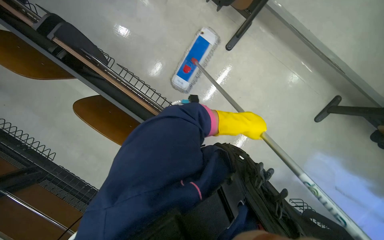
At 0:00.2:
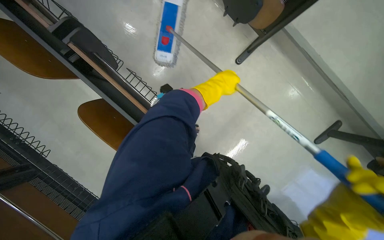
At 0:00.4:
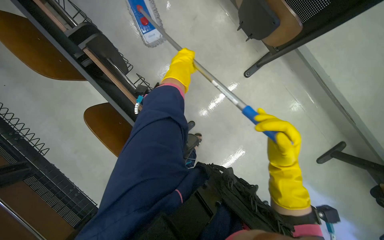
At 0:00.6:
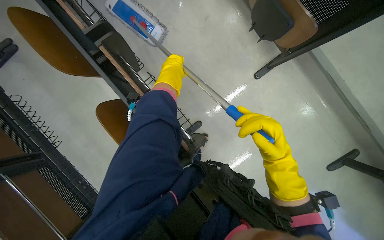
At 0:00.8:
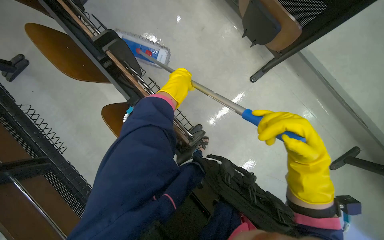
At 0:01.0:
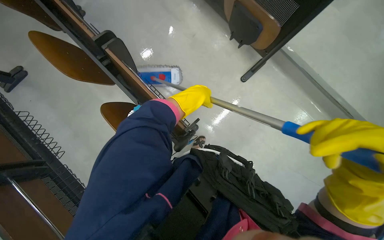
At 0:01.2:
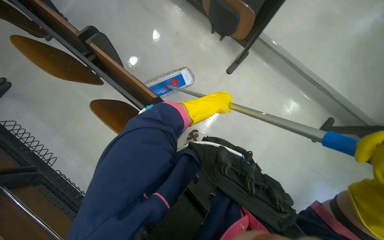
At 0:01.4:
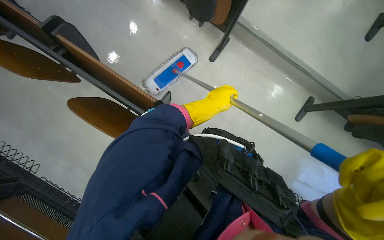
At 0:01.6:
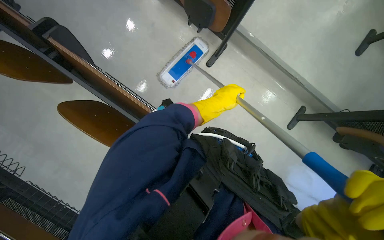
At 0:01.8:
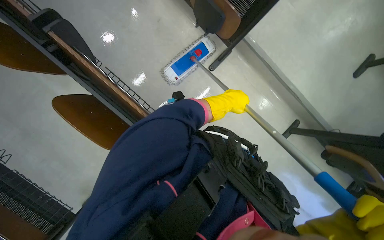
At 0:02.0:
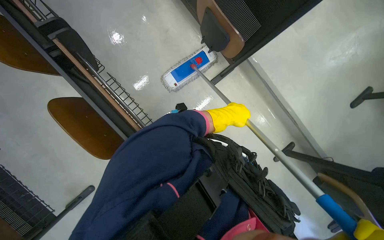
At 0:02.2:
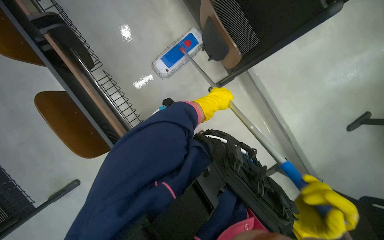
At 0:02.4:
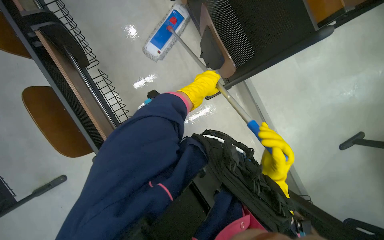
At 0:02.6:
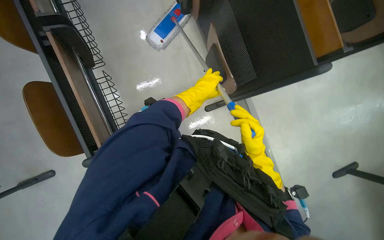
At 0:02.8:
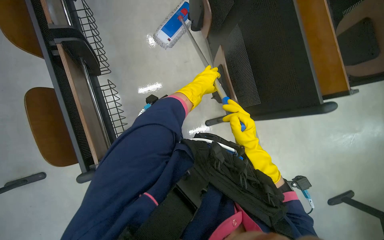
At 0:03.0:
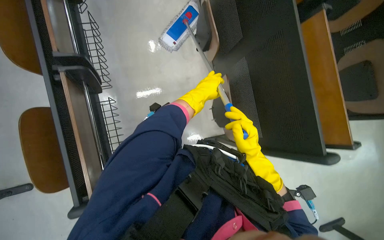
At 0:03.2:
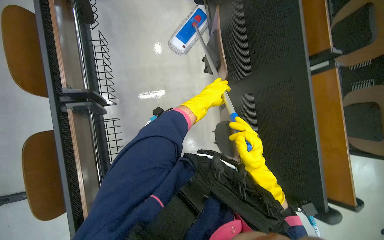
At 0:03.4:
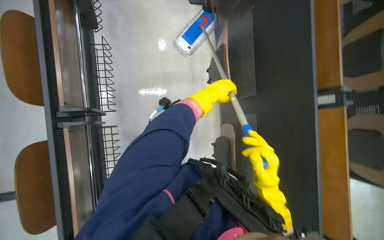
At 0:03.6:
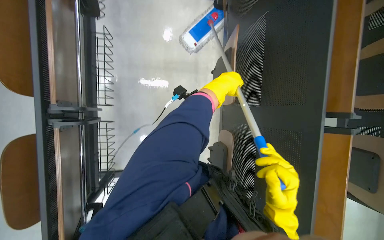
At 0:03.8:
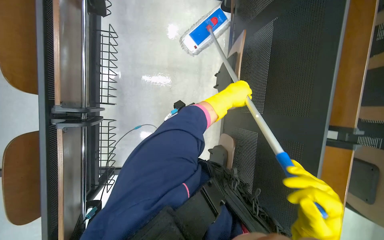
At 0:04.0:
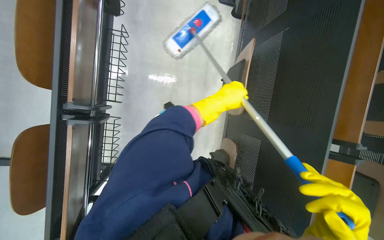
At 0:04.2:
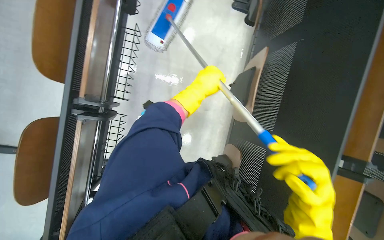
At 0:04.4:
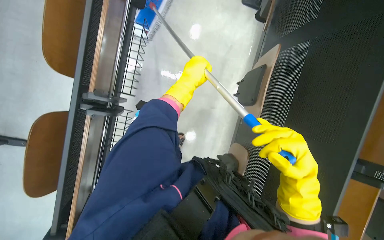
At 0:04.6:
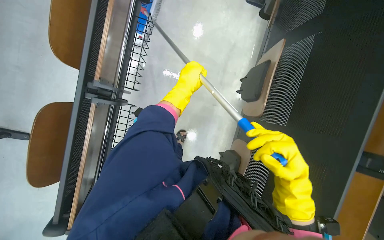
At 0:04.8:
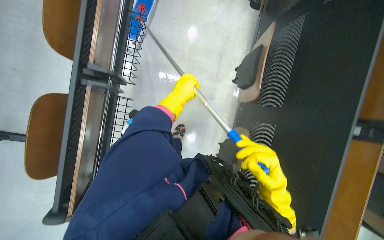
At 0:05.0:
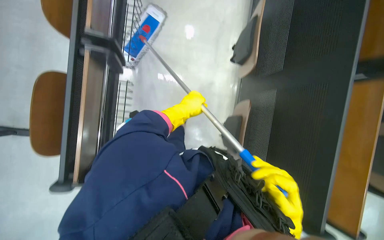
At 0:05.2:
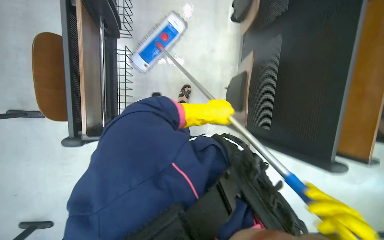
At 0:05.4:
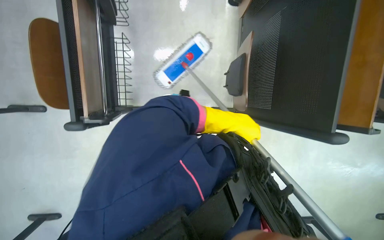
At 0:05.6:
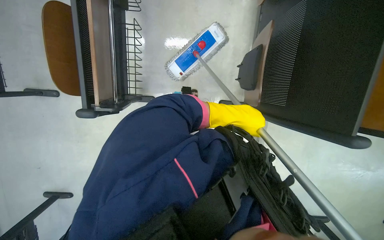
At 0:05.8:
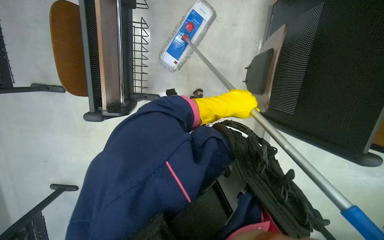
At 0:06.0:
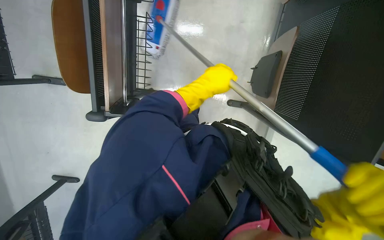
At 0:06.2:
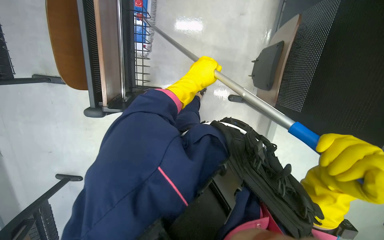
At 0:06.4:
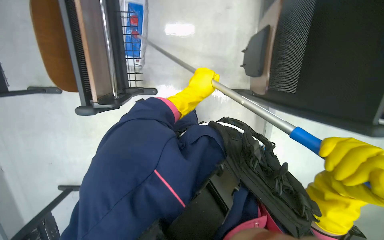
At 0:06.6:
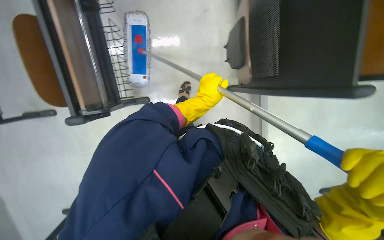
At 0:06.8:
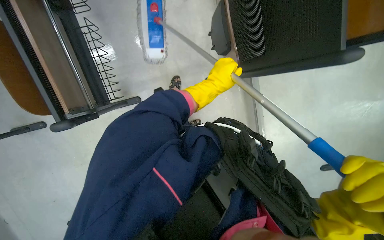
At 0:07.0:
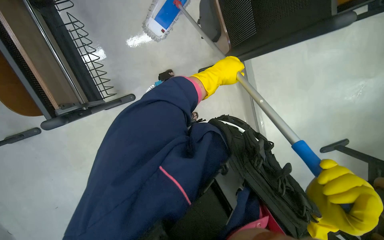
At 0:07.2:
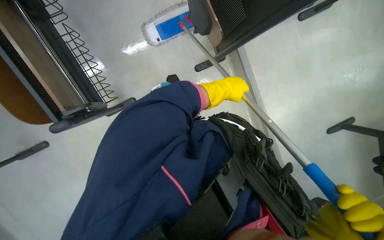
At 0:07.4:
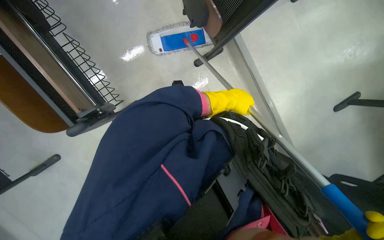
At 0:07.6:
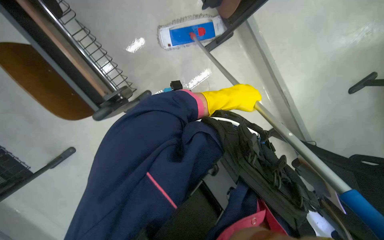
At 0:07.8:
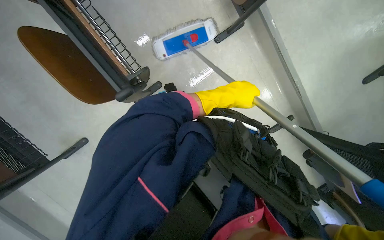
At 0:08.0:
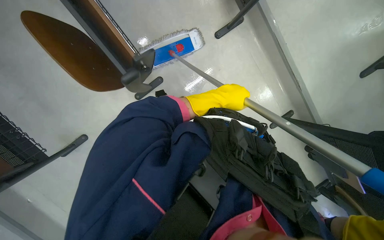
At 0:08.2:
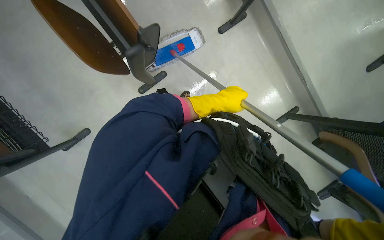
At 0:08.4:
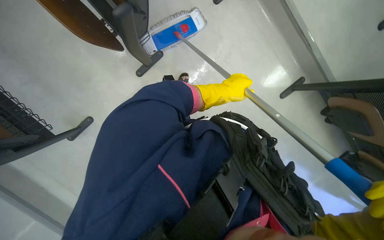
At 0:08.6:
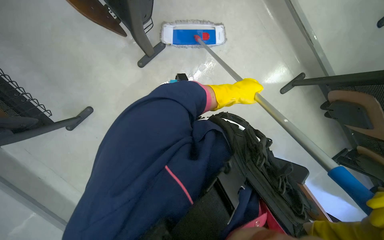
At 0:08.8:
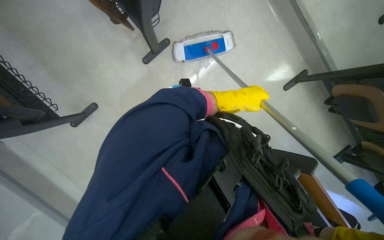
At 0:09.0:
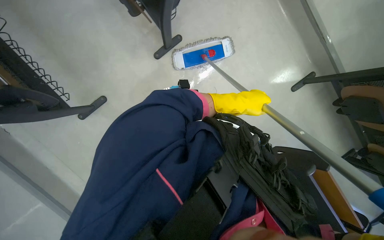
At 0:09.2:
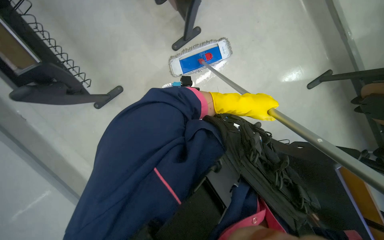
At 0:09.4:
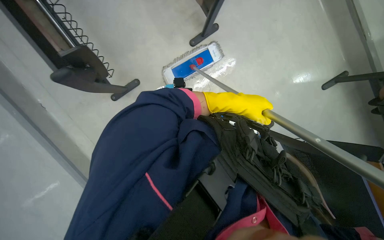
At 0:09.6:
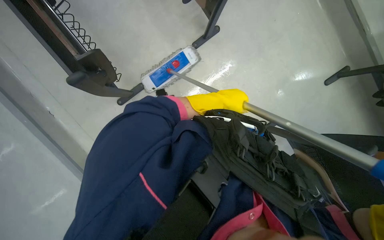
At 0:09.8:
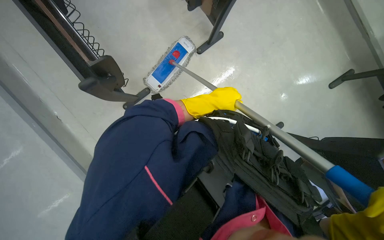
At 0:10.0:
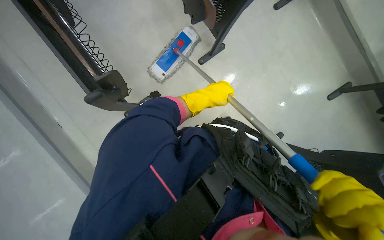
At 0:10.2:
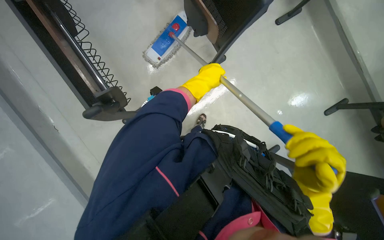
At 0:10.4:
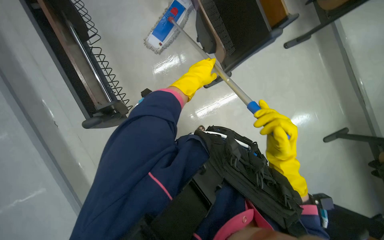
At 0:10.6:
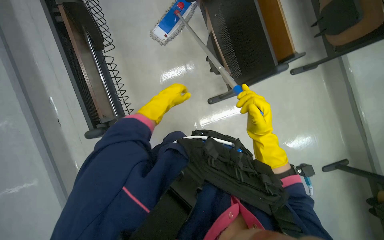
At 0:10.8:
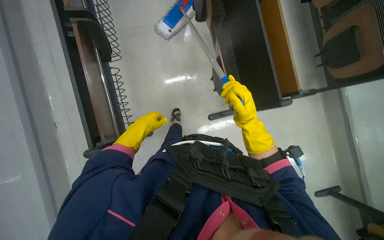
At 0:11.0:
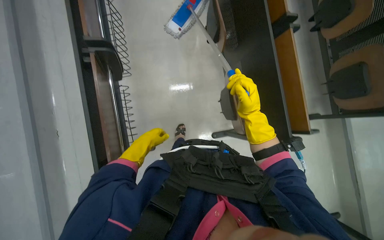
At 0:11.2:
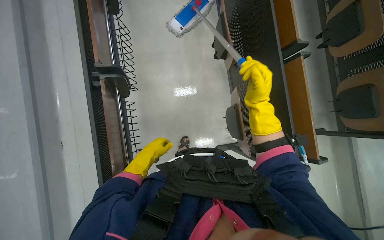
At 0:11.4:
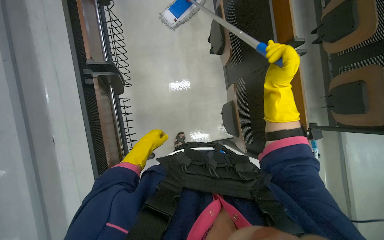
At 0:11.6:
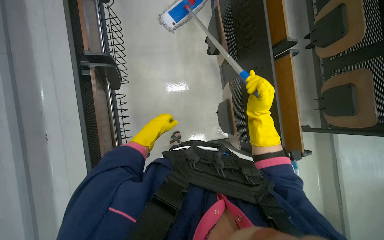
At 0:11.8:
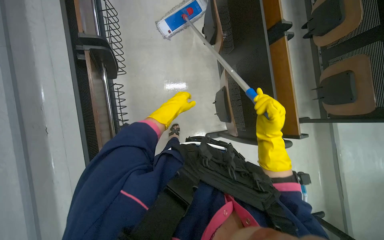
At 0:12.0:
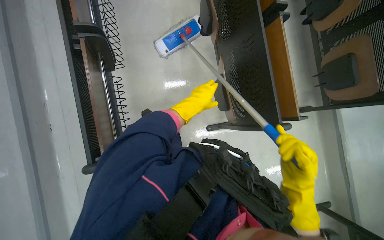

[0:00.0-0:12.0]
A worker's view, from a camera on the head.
Job: mopping floor.
The whole recording: Mopping classroom floor. The worker sprays liquid and mops the classroom floor, moving chairs to clean underneath.
0:00.0 to 0:01.6: The view tips upward by about 10 degrees. The left hand shifts about 10 cm to the left.
0:06.0 to 0:07.6: The scene rotates counterclockwise by about 40 degrees.
0:09.0 to 0:10.4: The left hand is displaced to the left and up the picture by approximately 40 cm.
0:10.4 to 0:12.0: The right hand moves some 70 cm up the picture and comes back.

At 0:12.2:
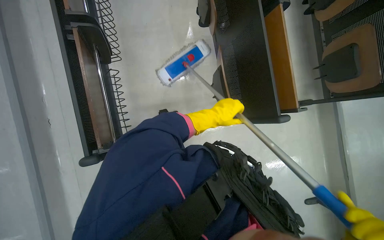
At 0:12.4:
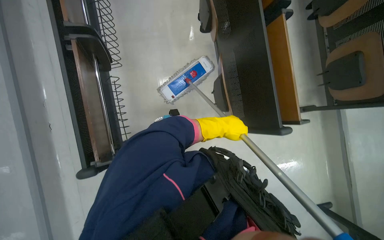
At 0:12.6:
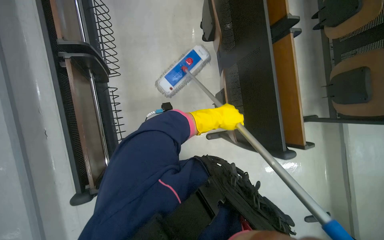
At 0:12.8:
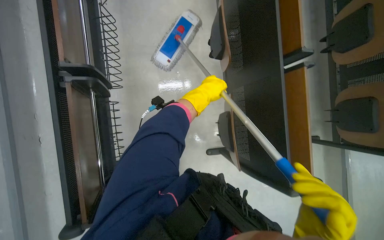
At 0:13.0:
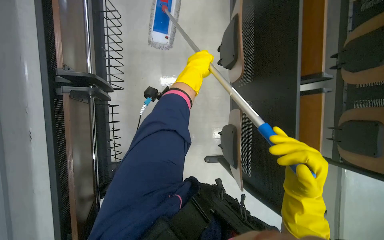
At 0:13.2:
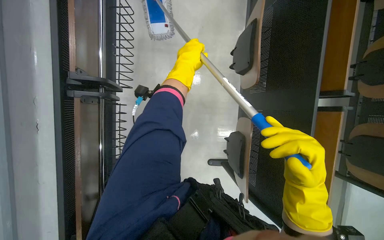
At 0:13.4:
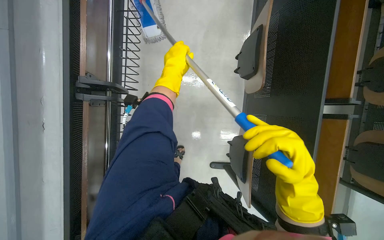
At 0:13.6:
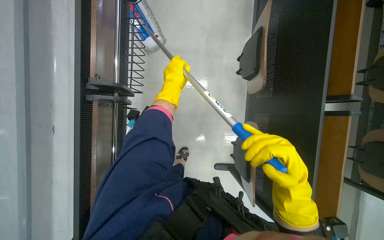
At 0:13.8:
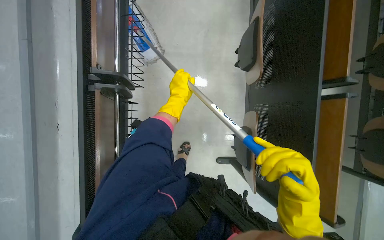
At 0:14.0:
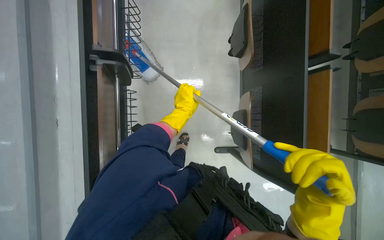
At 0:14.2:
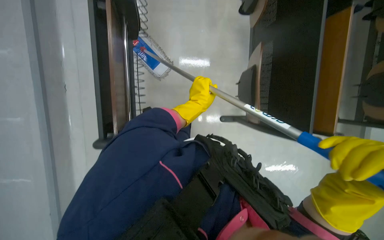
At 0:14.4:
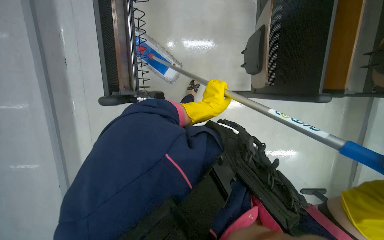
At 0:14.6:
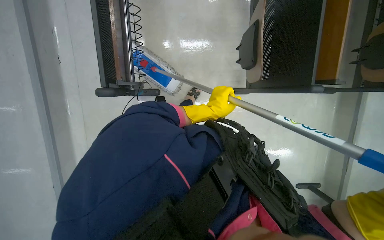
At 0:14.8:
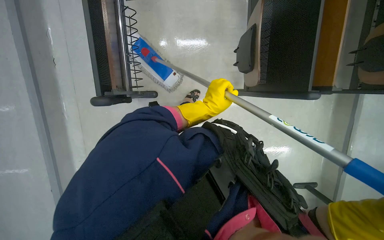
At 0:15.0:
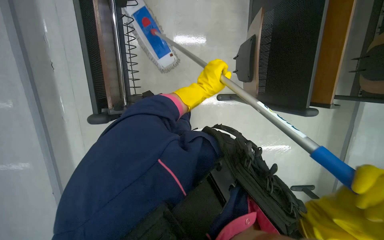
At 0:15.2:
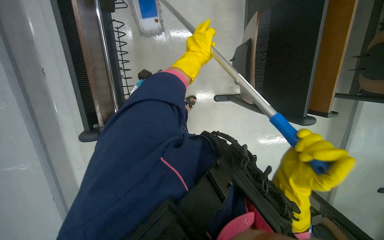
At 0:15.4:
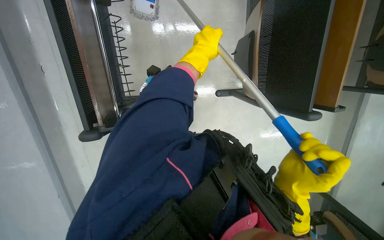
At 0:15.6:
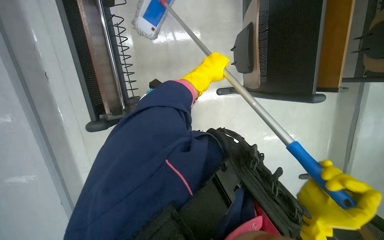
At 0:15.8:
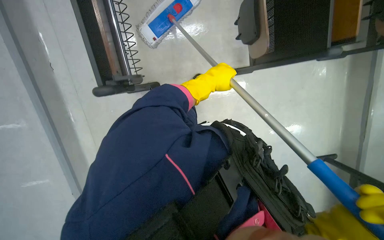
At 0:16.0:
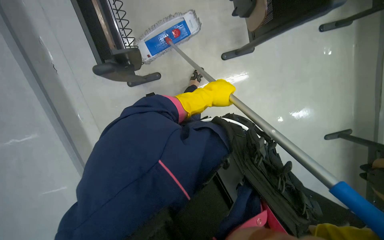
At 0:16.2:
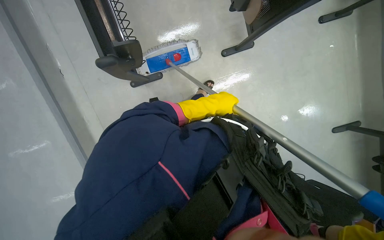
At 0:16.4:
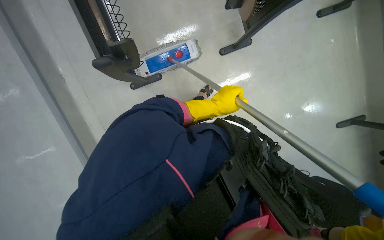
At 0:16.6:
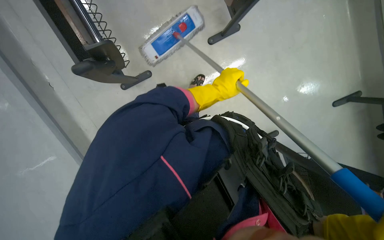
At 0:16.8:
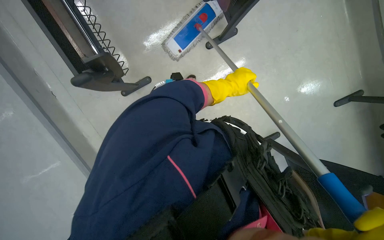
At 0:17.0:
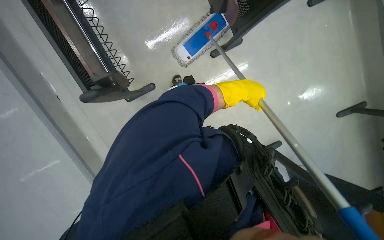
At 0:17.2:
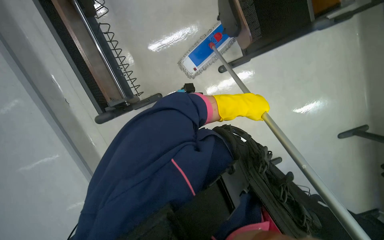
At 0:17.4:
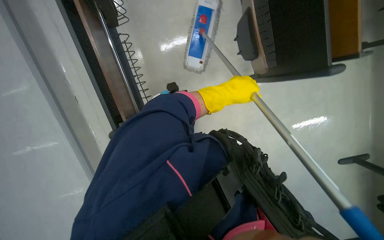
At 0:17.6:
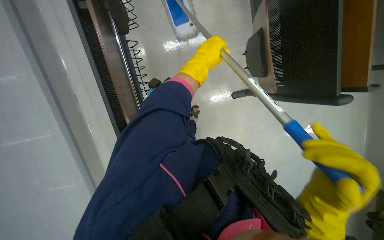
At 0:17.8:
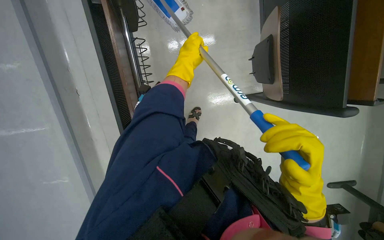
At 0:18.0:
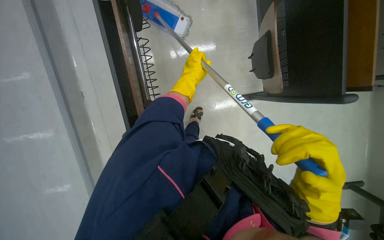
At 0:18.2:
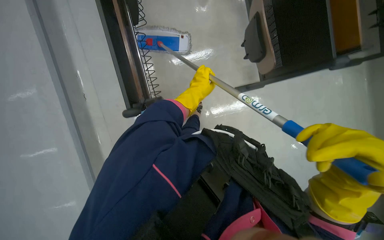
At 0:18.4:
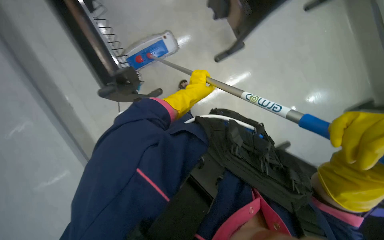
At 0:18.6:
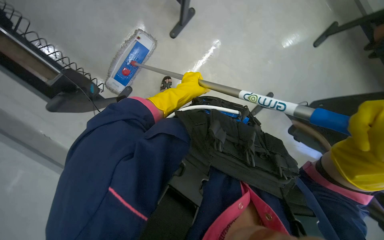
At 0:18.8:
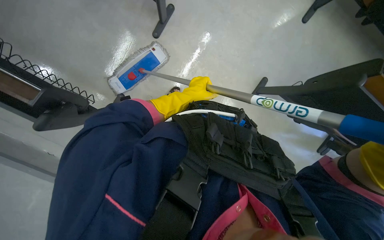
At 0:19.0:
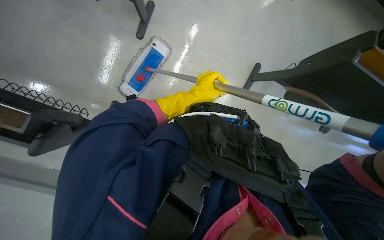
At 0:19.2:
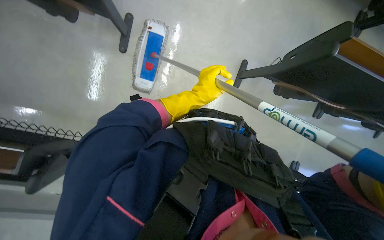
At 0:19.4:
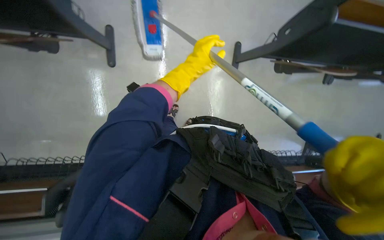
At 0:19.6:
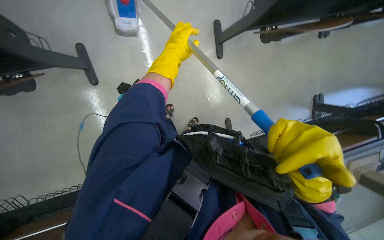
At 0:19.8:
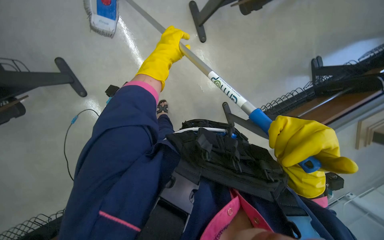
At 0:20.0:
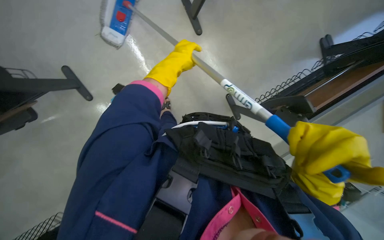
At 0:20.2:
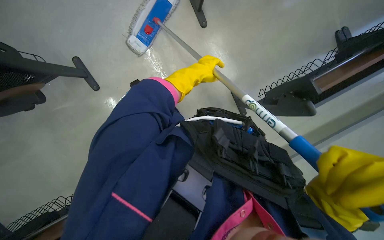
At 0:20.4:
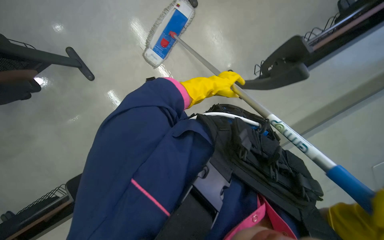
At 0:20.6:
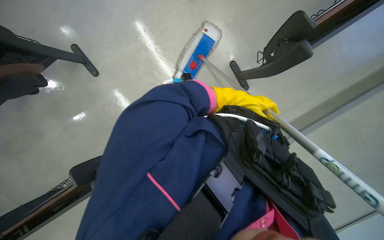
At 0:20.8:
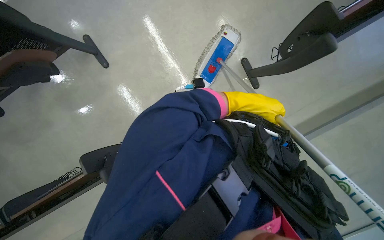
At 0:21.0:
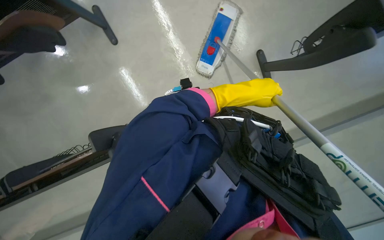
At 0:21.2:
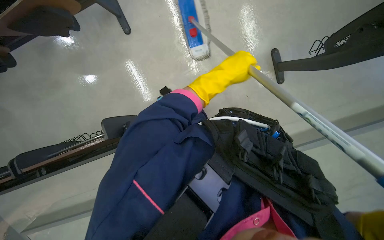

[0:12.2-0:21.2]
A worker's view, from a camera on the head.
Job: mopping floor.
The whole recording: Mopping classroom floor. The worker sprays liquid and mops the classroom floor, moving chairs to clean underneath.
0:12.2 to 0:13.8: The left hand shifts approximately 20 cm to the left, and moves about 50 cm up the picture and comes back.
0:13.8 to 0:15.2: The left hand goes approximately 15 cm nearer to the camera and to the right.
0:15.2 to 0:16.6: The left hand goes about 30 cm down the picture and to the right.
0:16.6 to 0:18.2: The left hand travels to the right and back again, some 10 cm each way.
0:18.2 to 0:19.8: The scene rotates counterclockwise by roughly 45 degrees.
0:19.8 to 0:21.2: The left hand travels to the right by roughly 10 cm.
